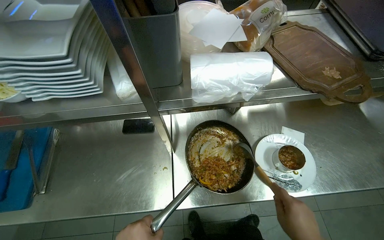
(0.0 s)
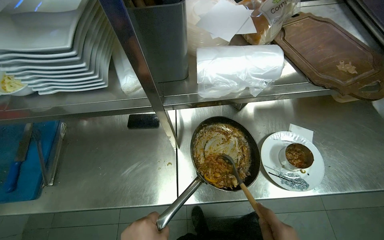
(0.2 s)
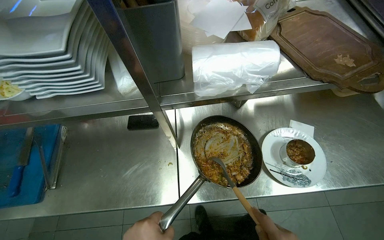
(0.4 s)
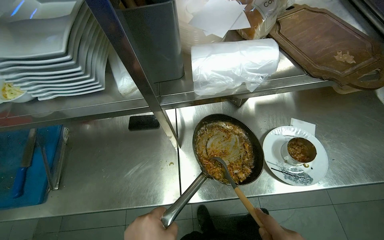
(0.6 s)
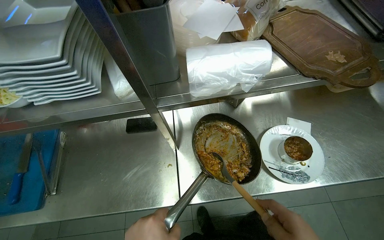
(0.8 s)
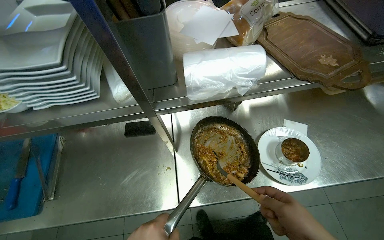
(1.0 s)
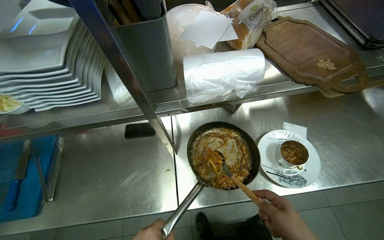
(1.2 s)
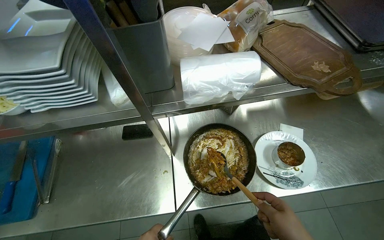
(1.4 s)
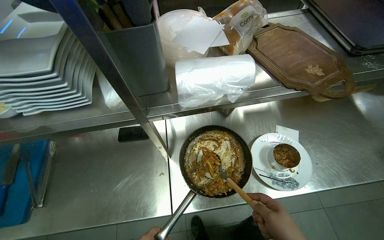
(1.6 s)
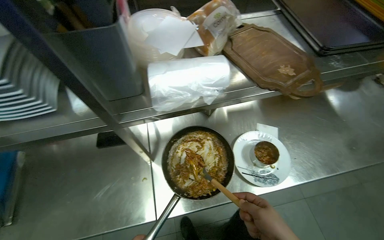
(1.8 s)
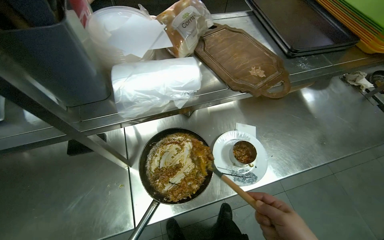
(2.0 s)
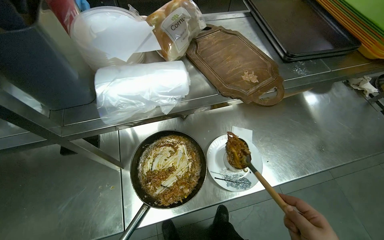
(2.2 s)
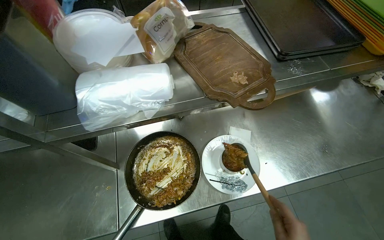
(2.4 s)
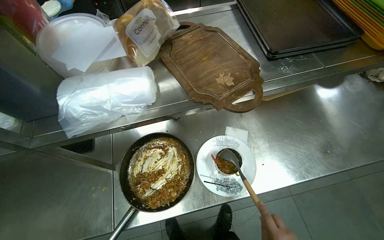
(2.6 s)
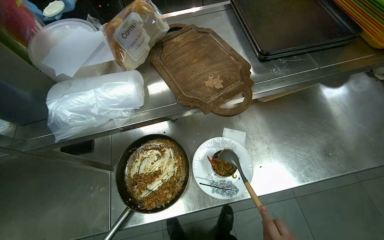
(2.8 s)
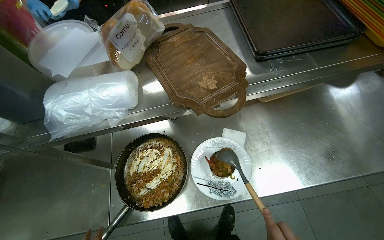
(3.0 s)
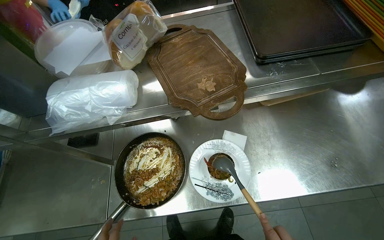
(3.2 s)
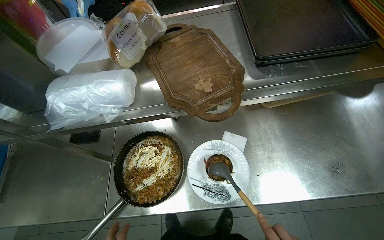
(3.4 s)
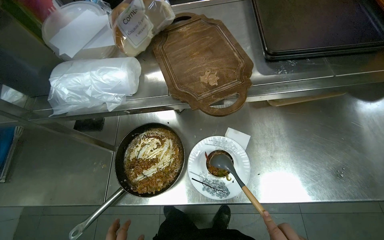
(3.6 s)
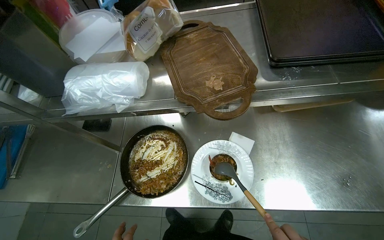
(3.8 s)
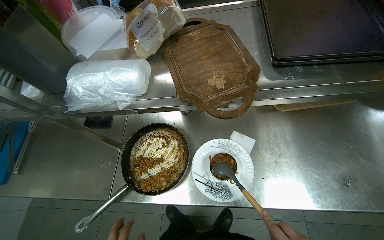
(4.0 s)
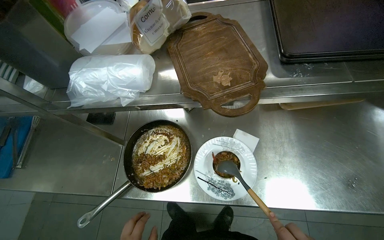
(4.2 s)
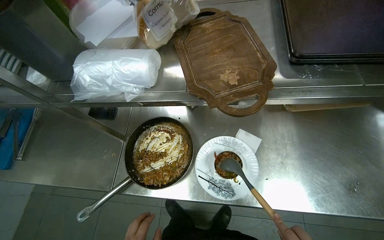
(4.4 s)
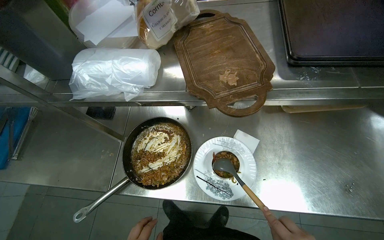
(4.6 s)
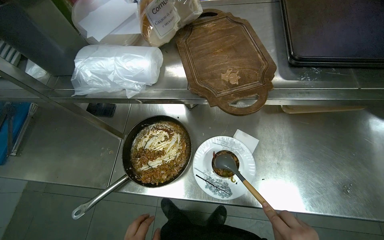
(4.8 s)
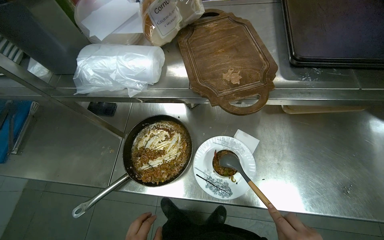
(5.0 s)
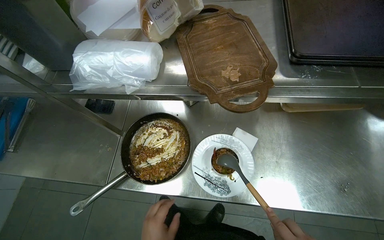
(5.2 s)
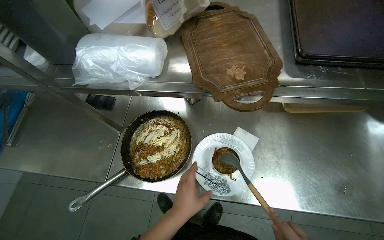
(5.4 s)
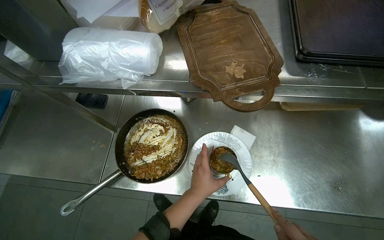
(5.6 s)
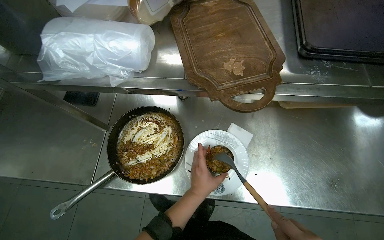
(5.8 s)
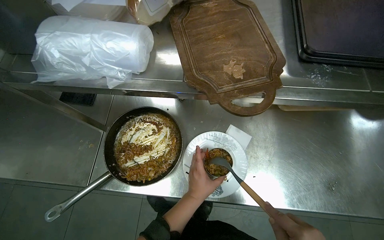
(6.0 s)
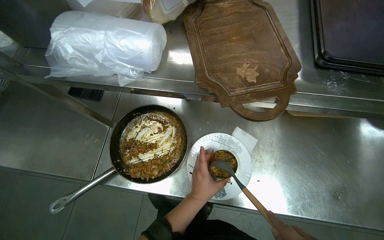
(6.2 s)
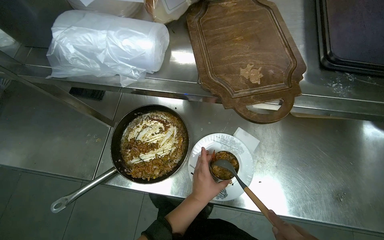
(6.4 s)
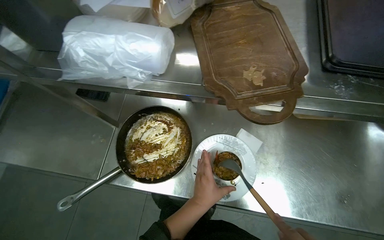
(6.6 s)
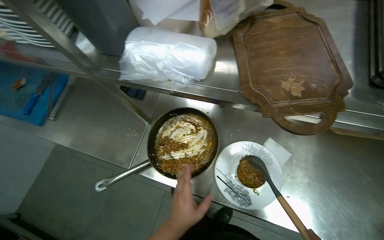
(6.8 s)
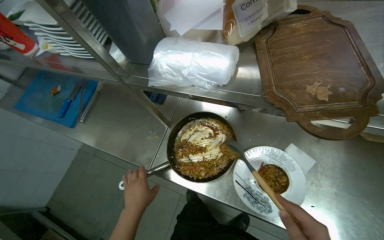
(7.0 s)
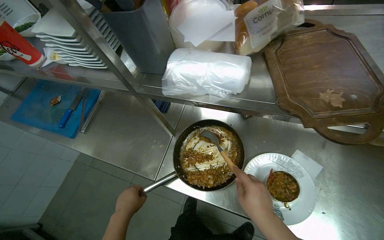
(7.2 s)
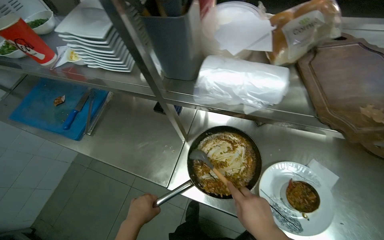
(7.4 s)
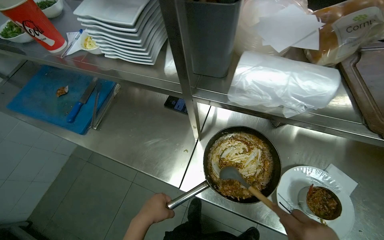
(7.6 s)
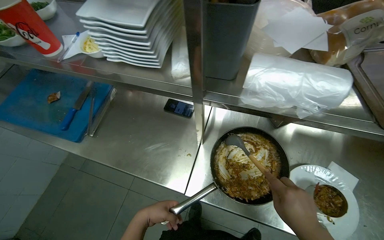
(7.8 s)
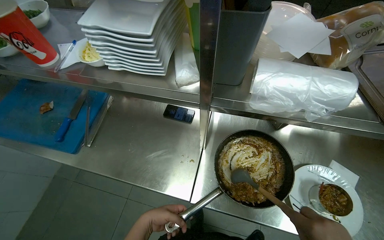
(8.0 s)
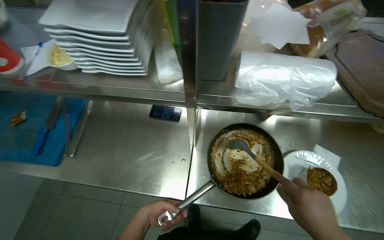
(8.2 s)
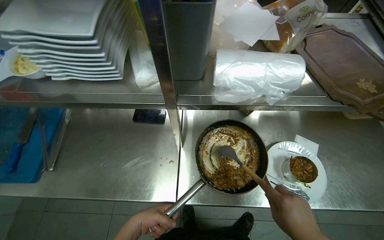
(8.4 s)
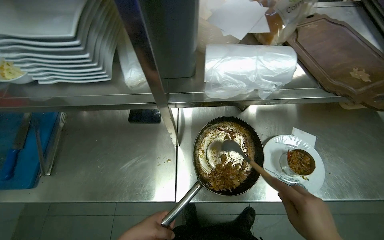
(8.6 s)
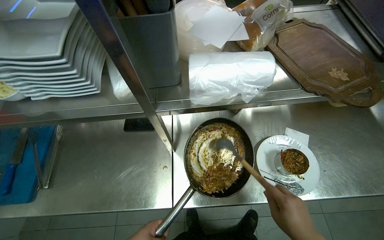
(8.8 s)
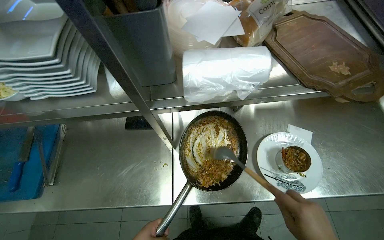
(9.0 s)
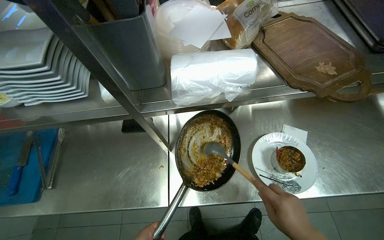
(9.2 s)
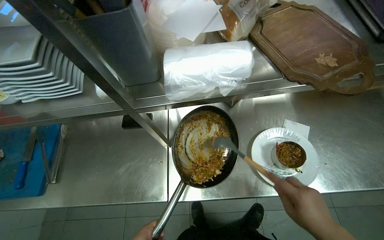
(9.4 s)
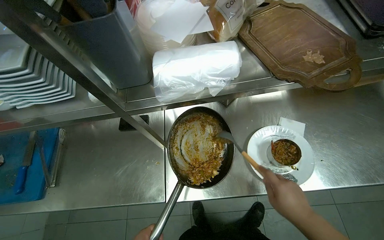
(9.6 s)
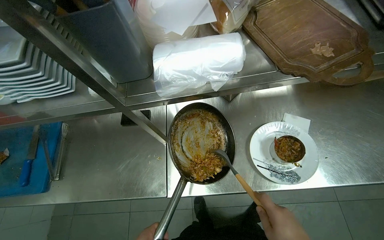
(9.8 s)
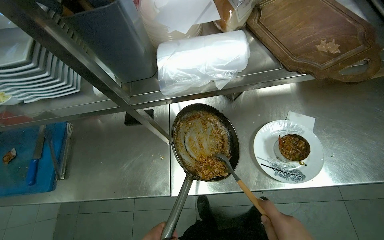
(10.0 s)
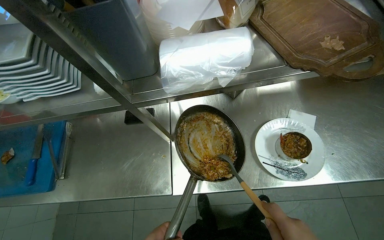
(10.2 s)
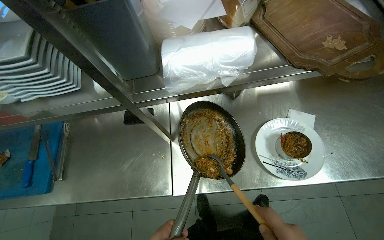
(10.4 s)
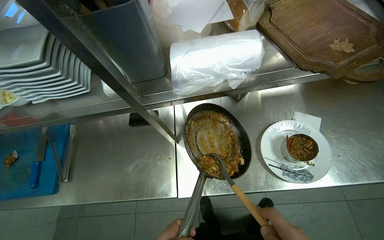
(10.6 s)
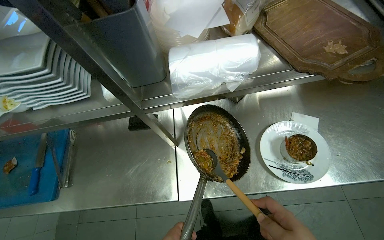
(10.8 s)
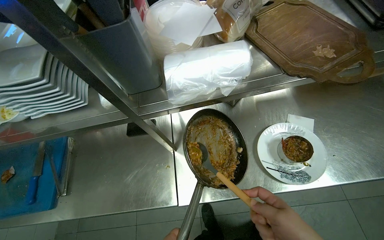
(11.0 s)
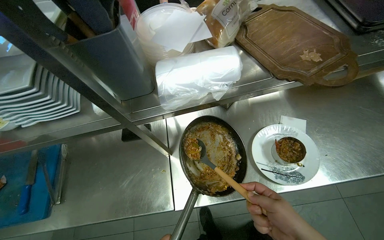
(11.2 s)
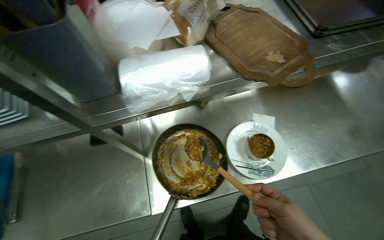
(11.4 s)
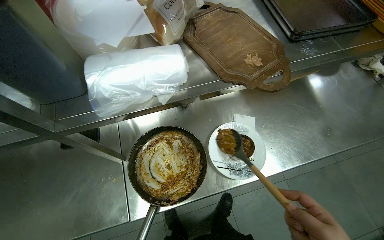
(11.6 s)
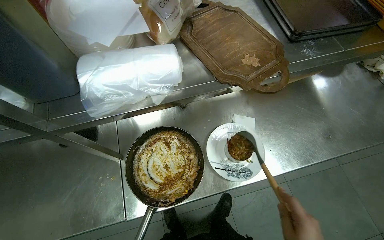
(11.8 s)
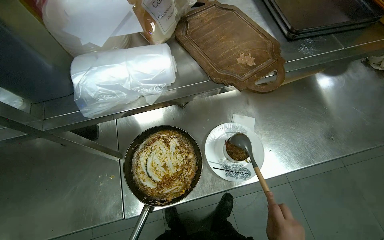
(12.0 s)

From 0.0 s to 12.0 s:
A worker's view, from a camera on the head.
Job: preparing food.
The whole recording: Plating food. The worker scoops cooked food into a metal cup, adjusts it, and garnishes it with salad and sprinkles.
From 6.0 s to 7.6 s: The head turns to the left by some 15 degrees. The left hand travels to the left by some 50 cm.
From 7.6 s to 9.0 s: The wearer's head swings roughly 25 degrees to the right.

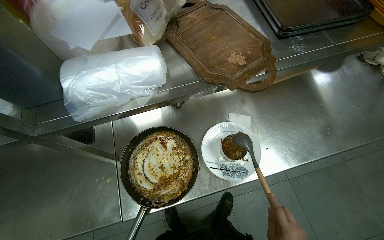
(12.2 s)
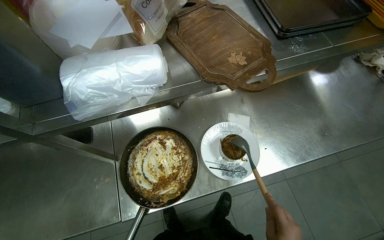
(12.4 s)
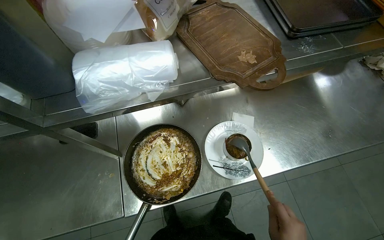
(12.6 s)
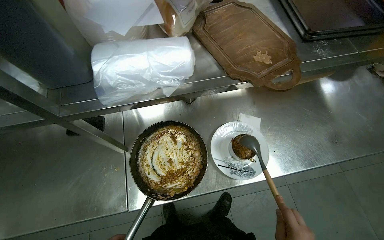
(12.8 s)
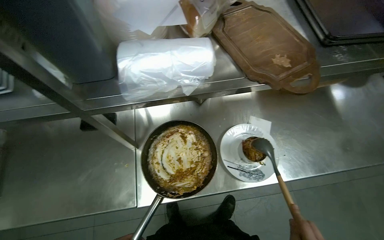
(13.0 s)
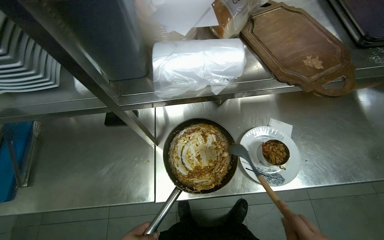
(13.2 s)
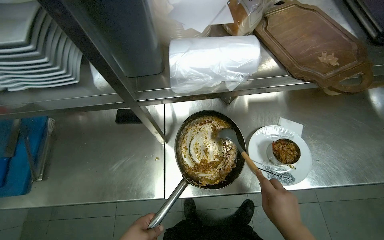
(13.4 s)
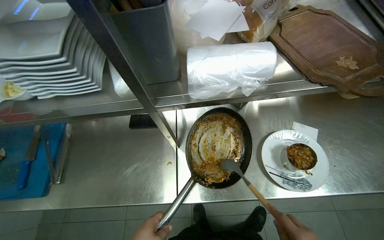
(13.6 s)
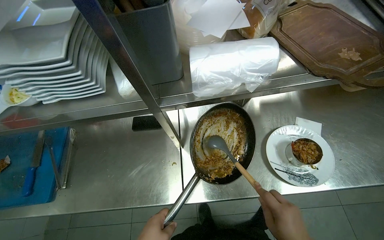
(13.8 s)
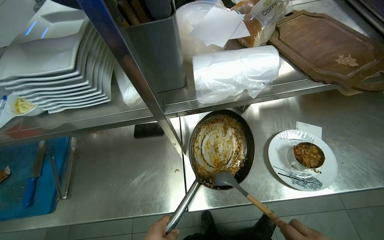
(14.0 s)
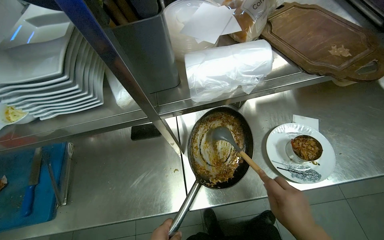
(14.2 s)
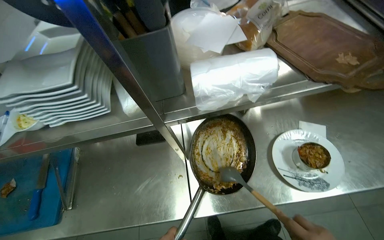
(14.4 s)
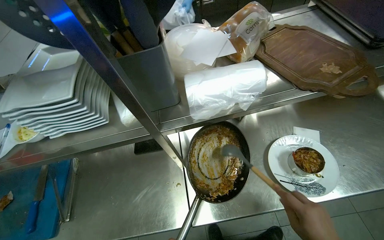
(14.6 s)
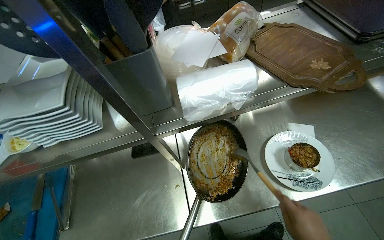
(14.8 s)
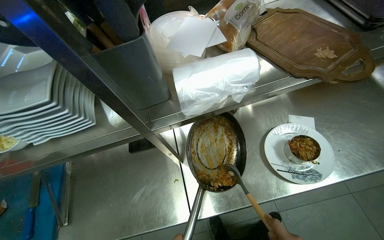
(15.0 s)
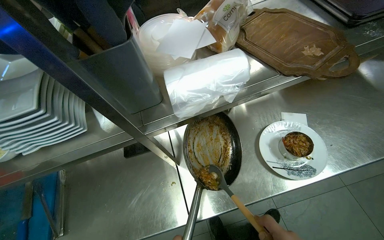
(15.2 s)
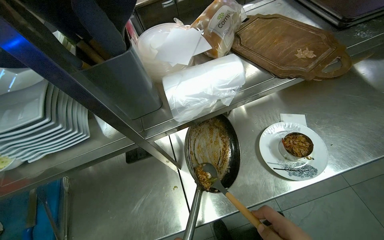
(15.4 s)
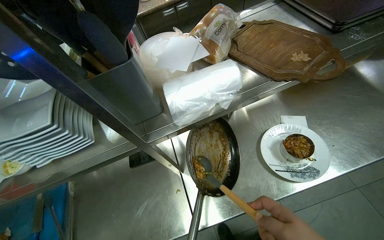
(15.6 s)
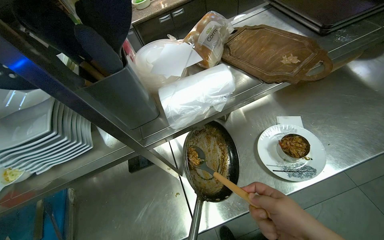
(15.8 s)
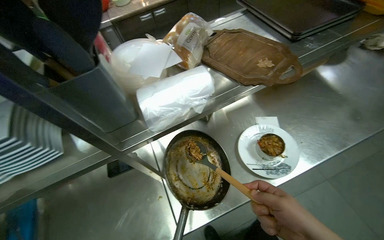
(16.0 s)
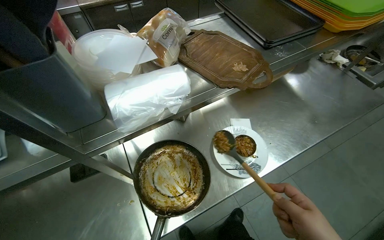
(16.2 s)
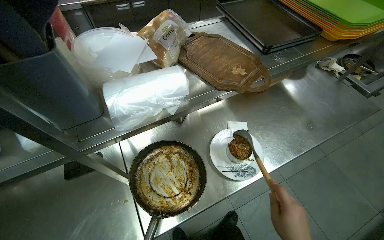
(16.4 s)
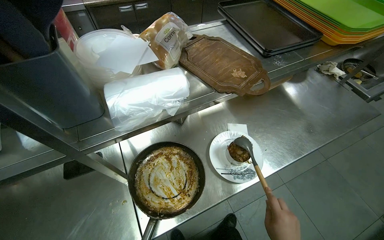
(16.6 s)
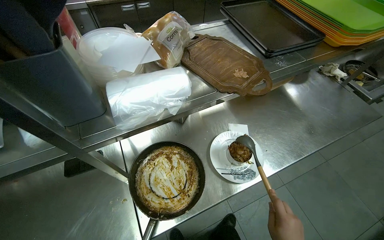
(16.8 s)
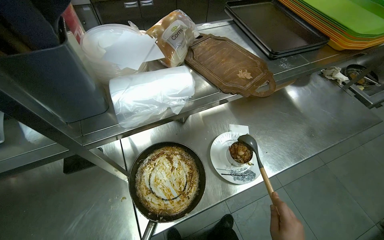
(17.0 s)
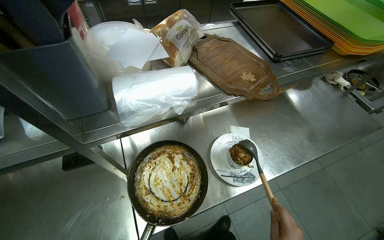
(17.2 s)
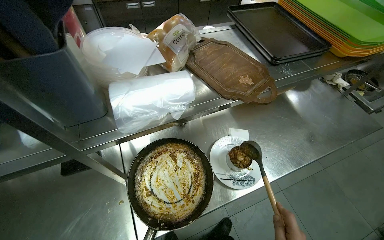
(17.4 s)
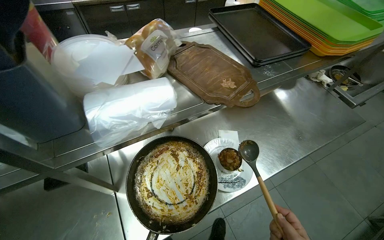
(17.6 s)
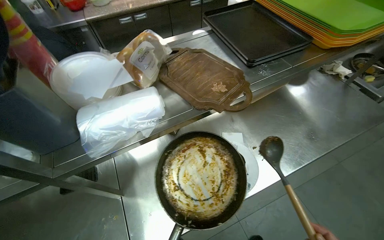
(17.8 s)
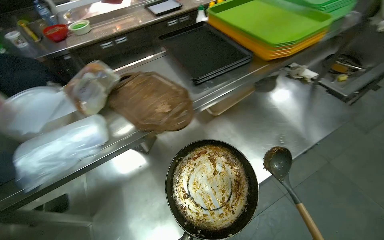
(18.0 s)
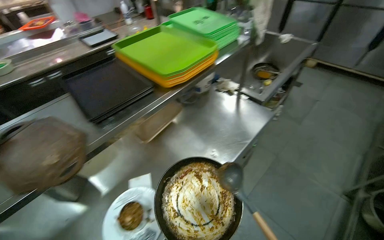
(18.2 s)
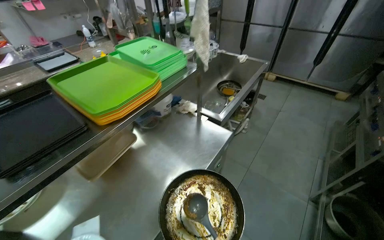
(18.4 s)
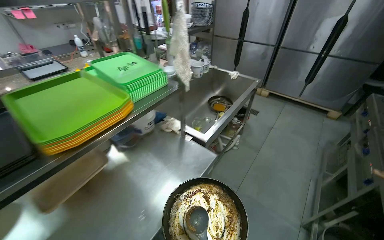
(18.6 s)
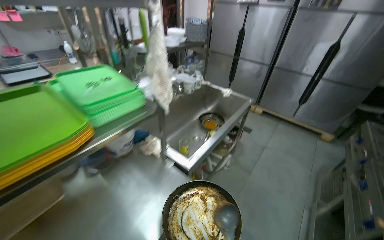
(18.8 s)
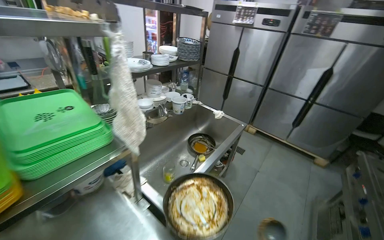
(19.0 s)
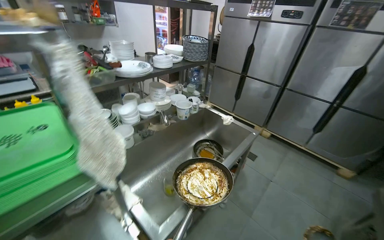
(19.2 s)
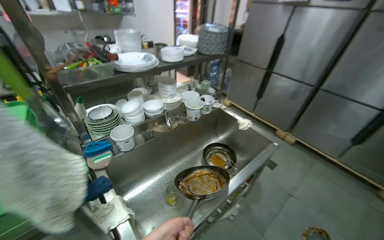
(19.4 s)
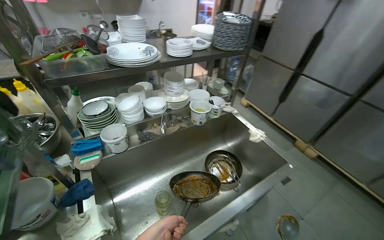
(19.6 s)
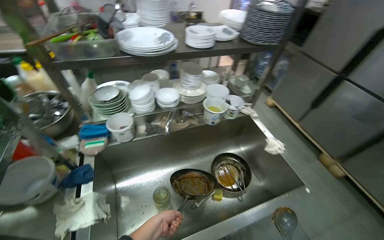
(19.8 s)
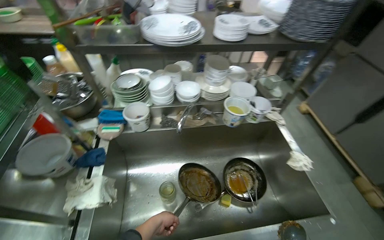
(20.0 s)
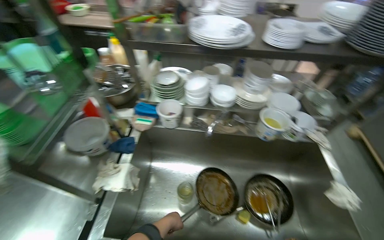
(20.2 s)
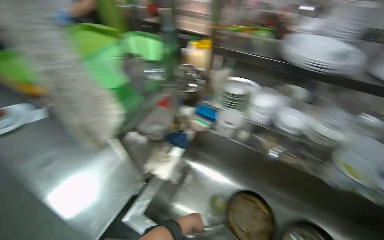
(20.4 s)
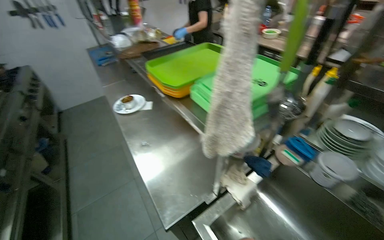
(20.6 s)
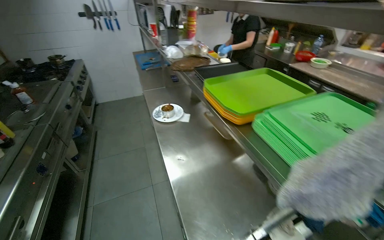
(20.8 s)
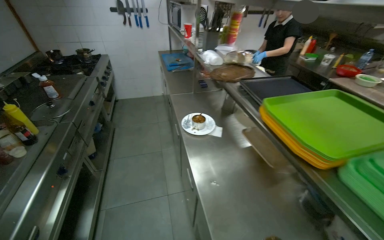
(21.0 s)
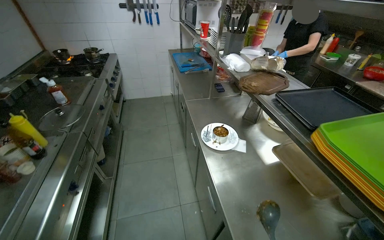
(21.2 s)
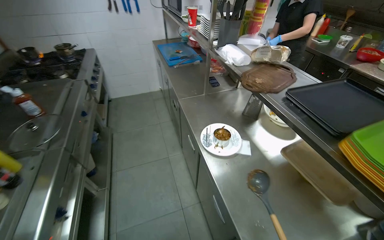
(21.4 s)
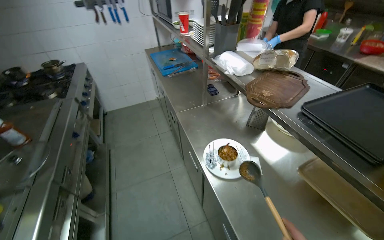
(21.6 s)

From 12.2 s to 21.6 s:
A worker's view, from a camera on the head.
Job: preparing food.
The whole recording: Plating food. The worker scoops cooked food into a metal cup, adjusts it, and garnishes it with salad and sprinkles.
From 17.0 s to 18.4 s: The wearer moves roughly 70 cm. The wearer looks some 30 degrees further to the right. The view tilts about 15 degrees upward.
From 20.0 s to 21.6 s: The camera travels roughly 1 m. The wearer looks roughly 75 degrees further to the left.
